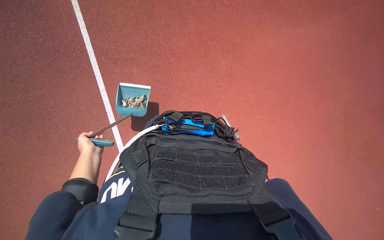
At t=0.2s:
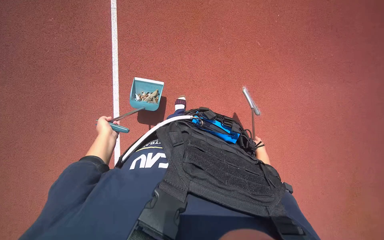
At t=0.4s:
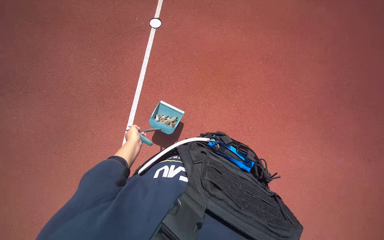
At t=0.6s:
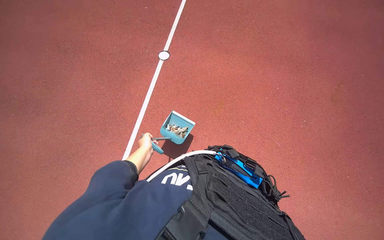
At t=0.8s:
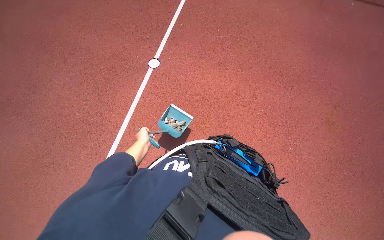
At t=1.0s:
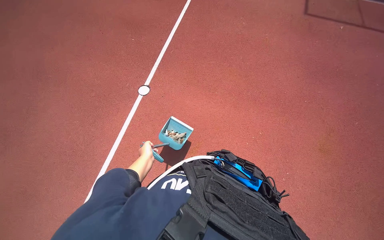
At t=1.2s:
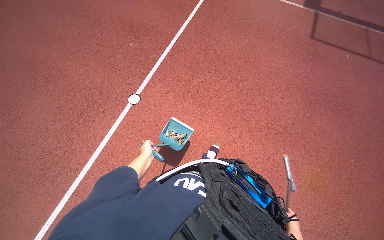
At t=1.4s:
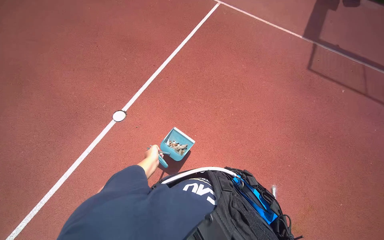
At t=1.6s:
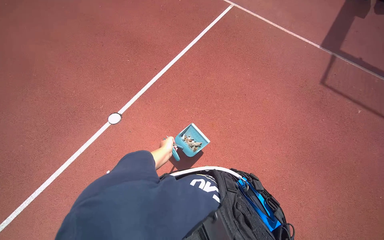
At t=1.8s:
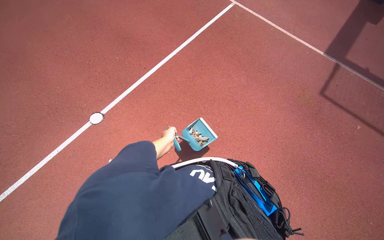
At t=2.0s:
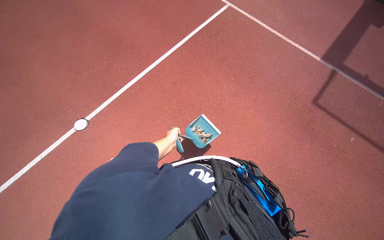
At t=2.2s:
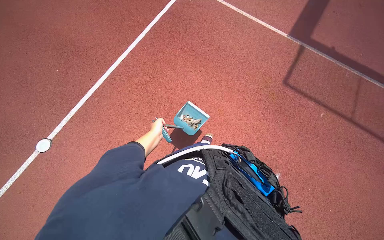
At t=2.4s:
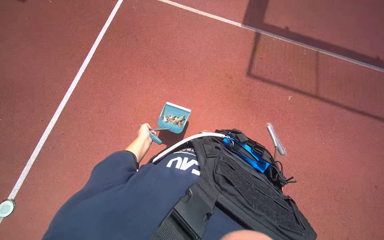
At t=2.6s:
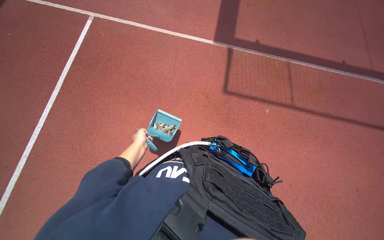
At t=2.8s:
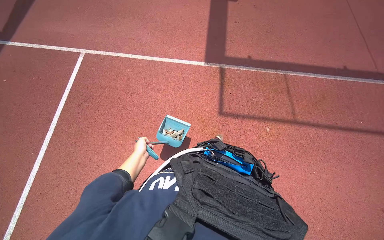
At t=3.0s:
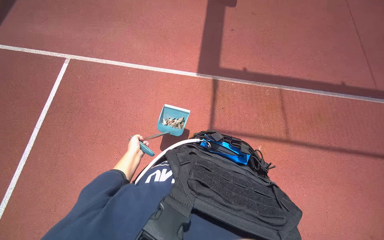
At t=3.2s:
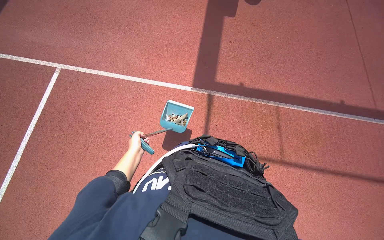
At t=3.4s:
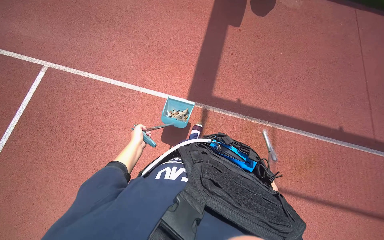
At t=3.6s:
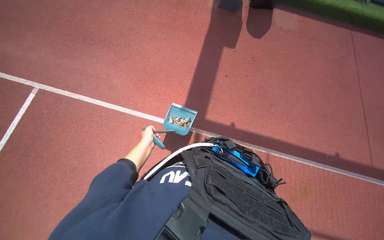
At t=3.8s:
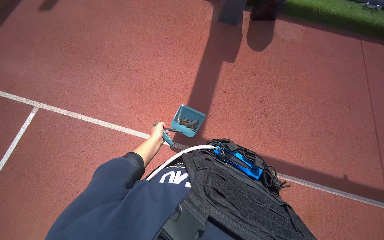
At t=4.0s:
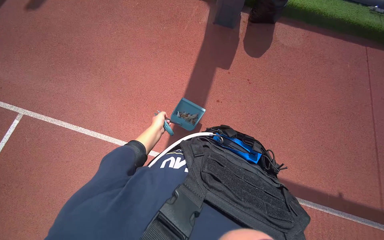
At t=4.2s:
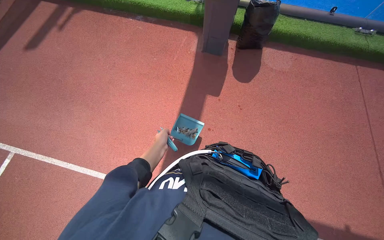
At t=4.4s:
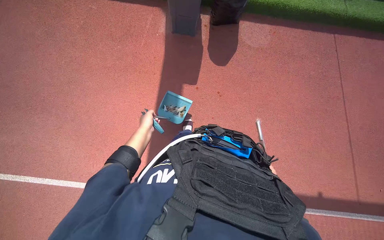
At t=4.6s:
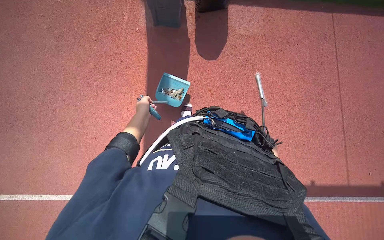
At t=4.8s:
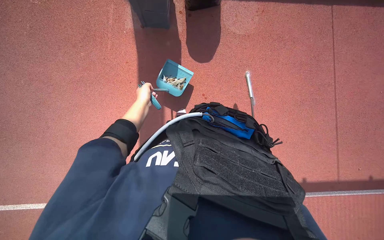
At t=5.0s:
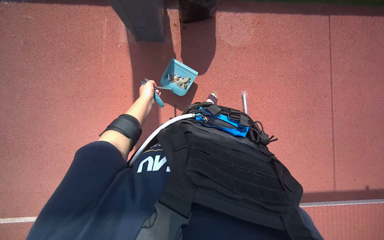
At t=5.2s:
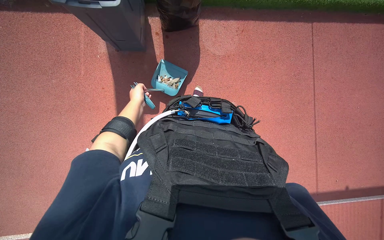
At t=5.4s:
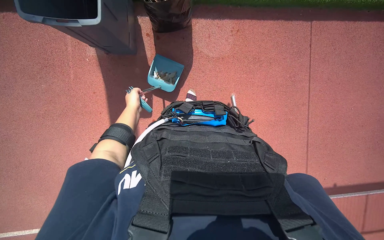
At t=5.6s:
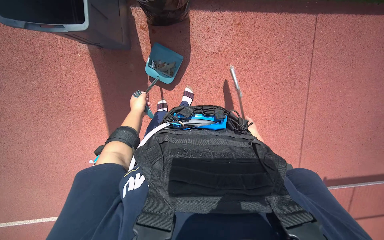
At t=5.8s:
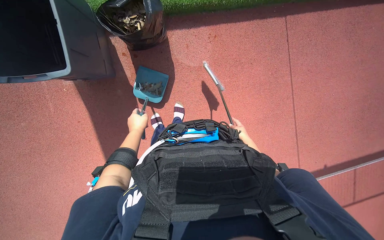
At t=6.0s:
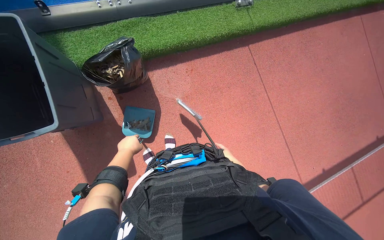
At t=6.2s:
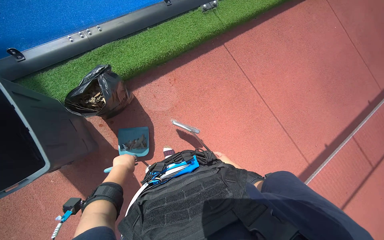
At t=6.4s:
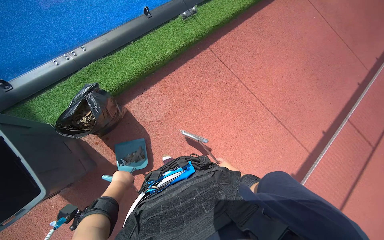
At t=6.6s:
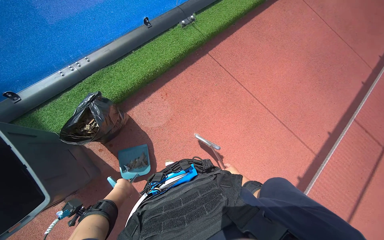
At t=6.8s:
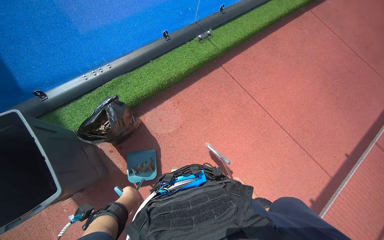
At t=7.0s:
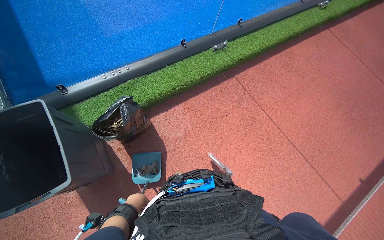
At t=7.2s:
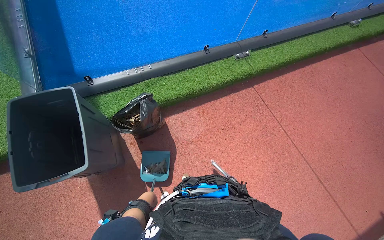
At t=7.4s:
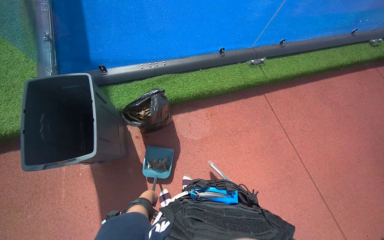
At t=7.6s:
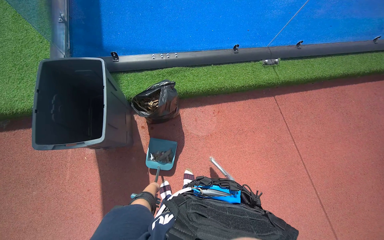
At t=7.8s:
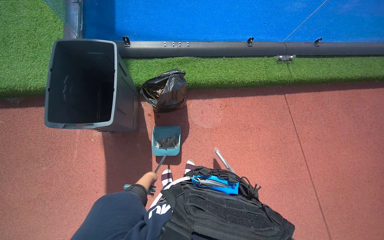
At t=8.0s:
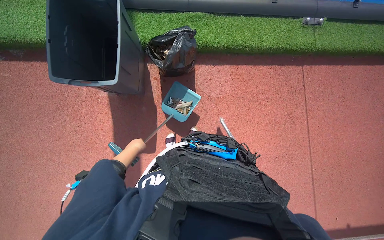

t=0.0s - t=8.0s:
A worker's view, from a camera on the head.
Job: sweeping floor.
The whole recording: Sweeping and collecting debris from ground. The worker sweeps debris from the ground using a broom and collects it into a dustpan.
t=1.6s - t=3.2s: The head travels some 1.5 m. The wearer looks some 15 degrees further downward.
t=3.2s - t=4.8s: The head travels some 1 m. The camera pitches downward, by some 15 degrees.
t=4.8s - t=6.4s: The camera pitches upward, by about 15 degrees. Everything in view rotates about 40 degrees counterclockwise.
t=6.4s - t=8.0s: The head rotates roughly 40 degrees to the left.

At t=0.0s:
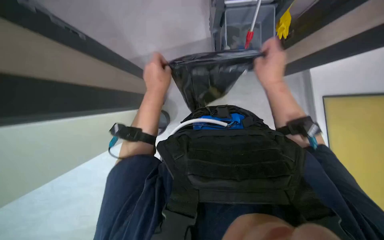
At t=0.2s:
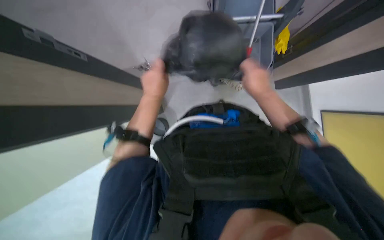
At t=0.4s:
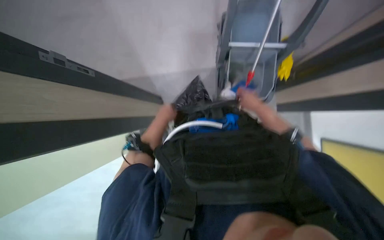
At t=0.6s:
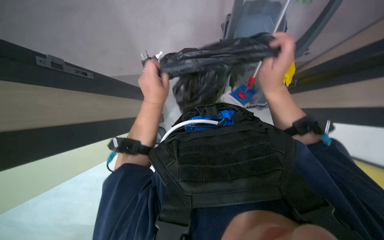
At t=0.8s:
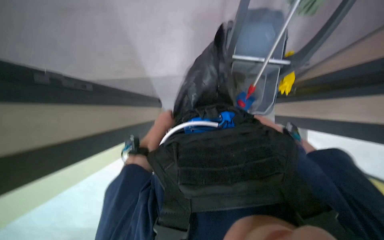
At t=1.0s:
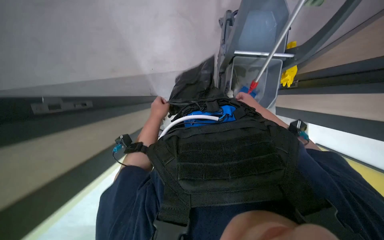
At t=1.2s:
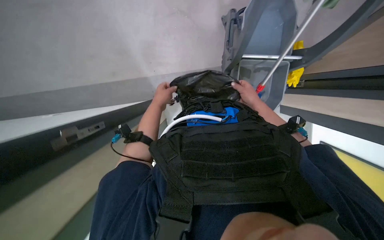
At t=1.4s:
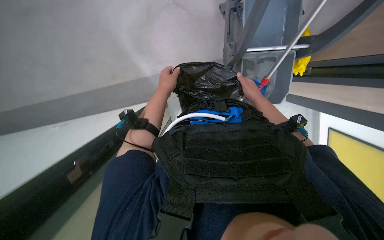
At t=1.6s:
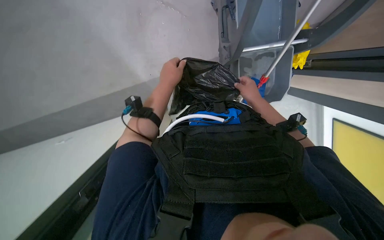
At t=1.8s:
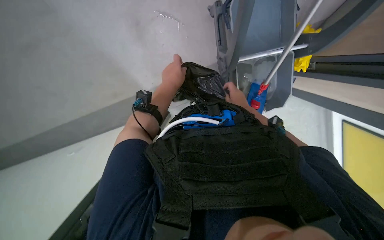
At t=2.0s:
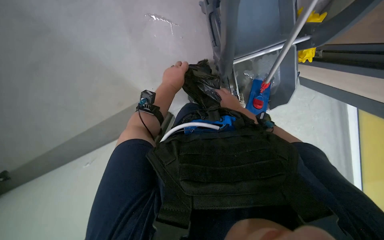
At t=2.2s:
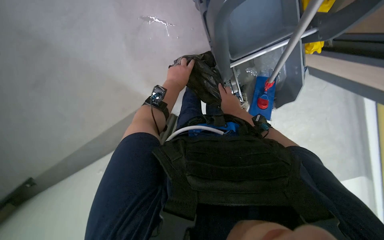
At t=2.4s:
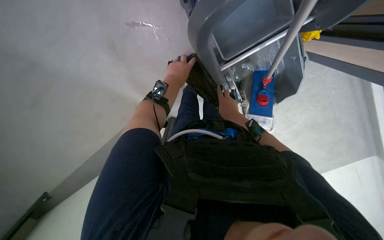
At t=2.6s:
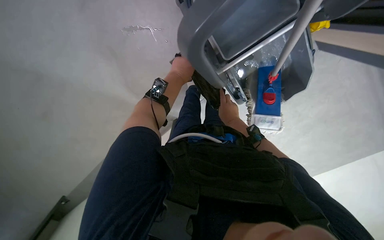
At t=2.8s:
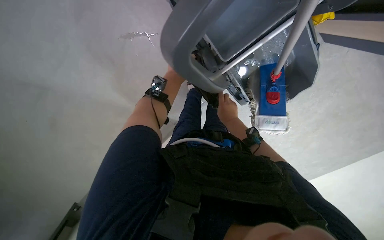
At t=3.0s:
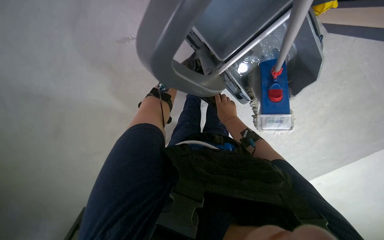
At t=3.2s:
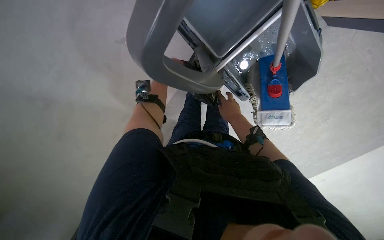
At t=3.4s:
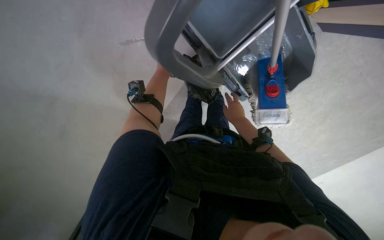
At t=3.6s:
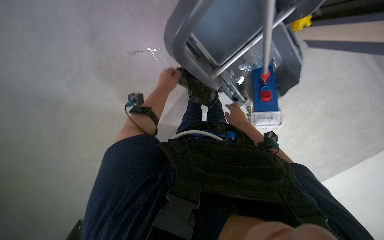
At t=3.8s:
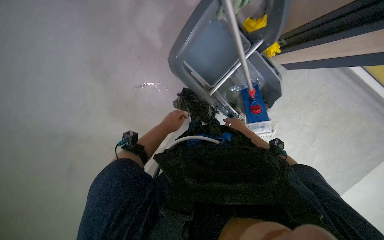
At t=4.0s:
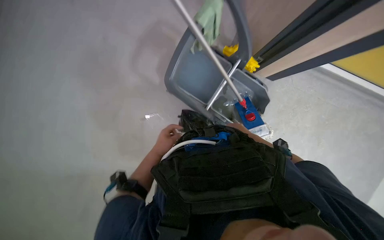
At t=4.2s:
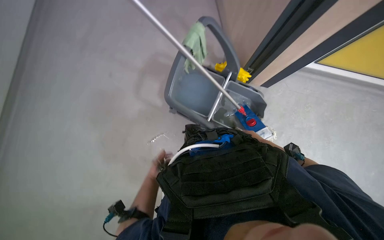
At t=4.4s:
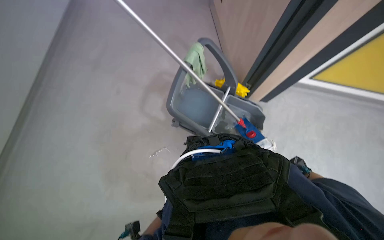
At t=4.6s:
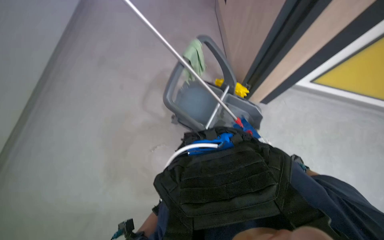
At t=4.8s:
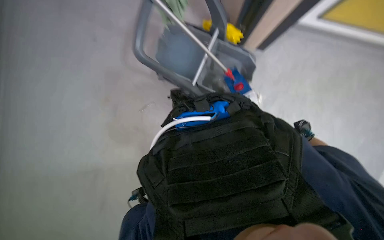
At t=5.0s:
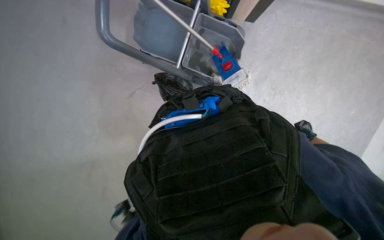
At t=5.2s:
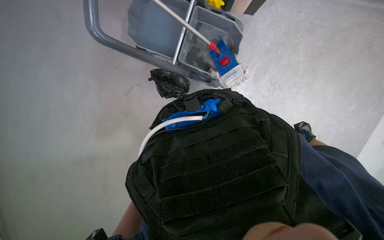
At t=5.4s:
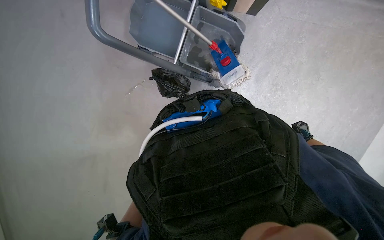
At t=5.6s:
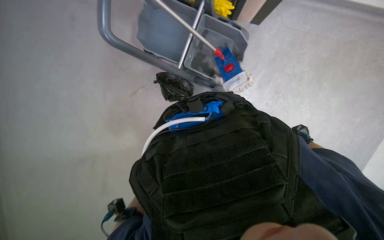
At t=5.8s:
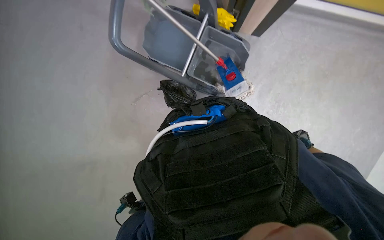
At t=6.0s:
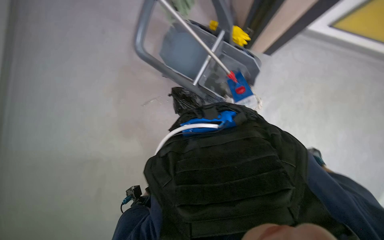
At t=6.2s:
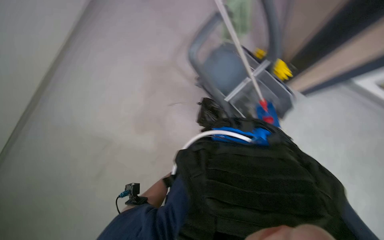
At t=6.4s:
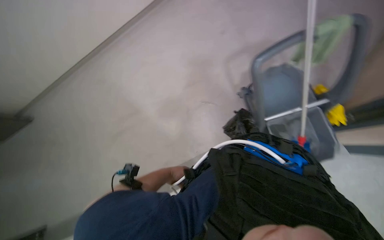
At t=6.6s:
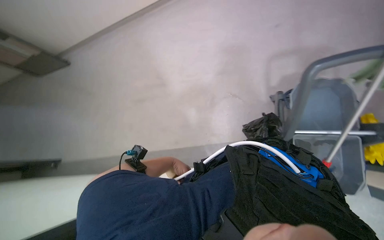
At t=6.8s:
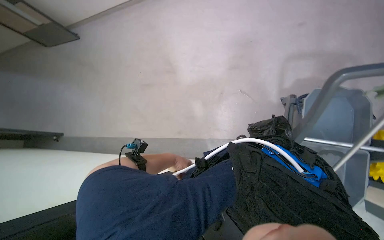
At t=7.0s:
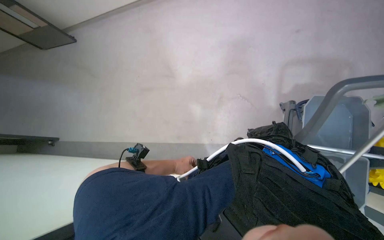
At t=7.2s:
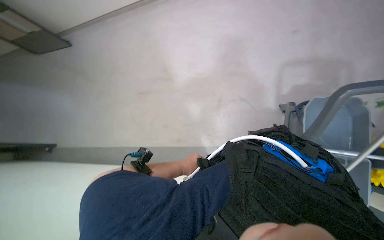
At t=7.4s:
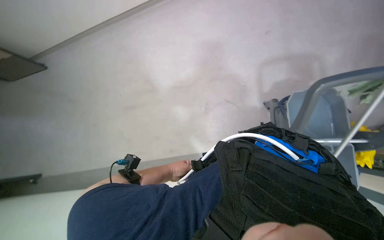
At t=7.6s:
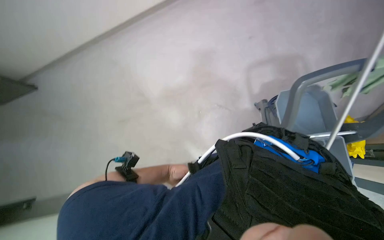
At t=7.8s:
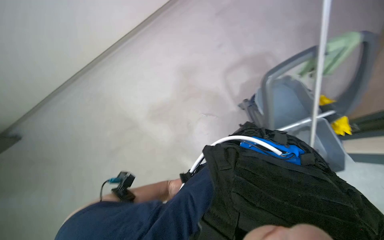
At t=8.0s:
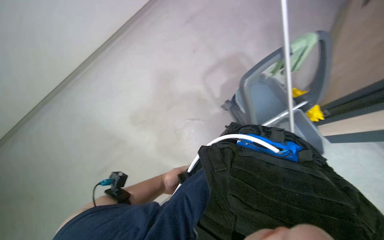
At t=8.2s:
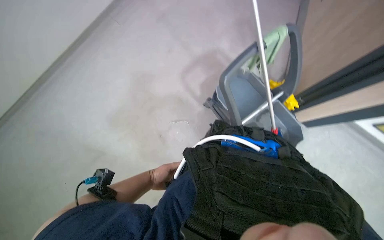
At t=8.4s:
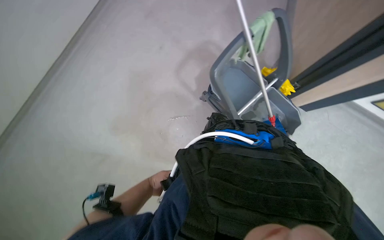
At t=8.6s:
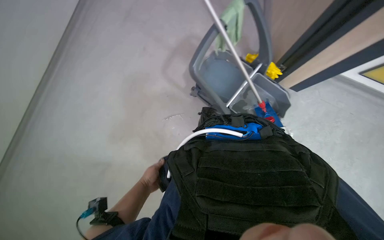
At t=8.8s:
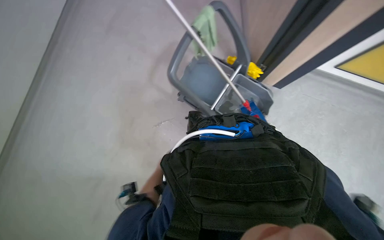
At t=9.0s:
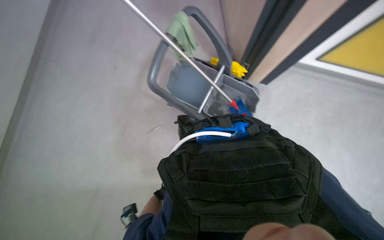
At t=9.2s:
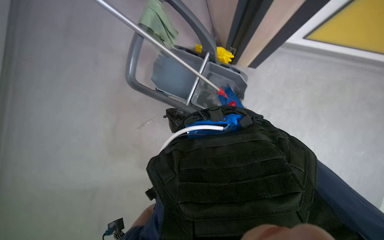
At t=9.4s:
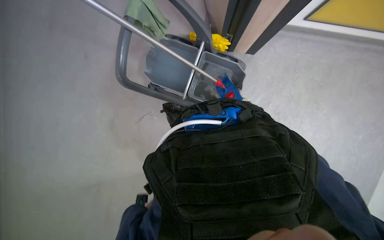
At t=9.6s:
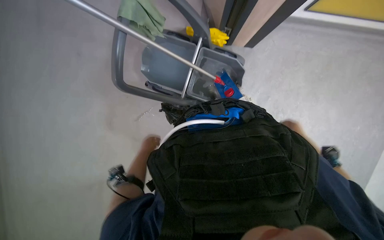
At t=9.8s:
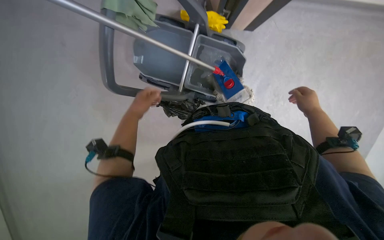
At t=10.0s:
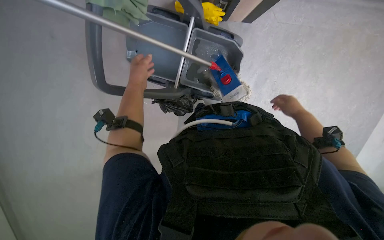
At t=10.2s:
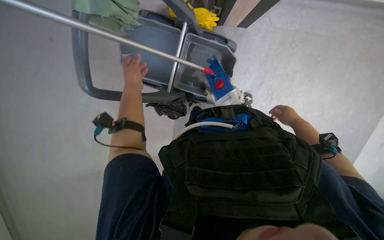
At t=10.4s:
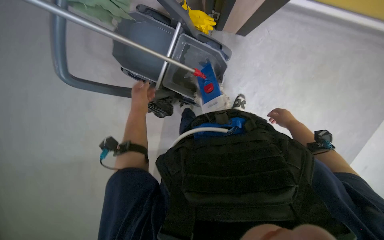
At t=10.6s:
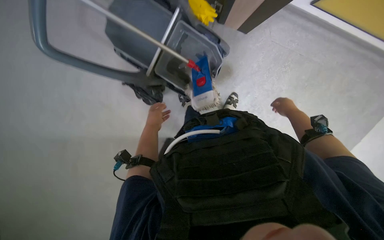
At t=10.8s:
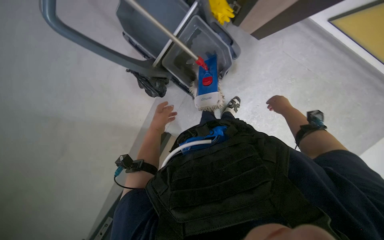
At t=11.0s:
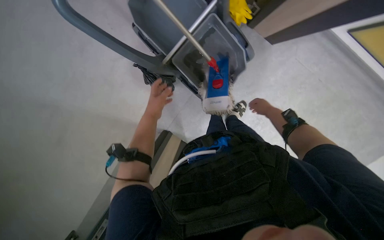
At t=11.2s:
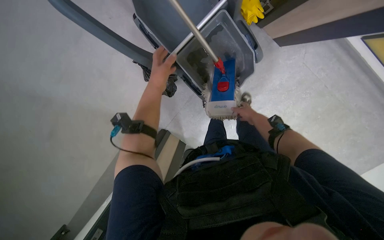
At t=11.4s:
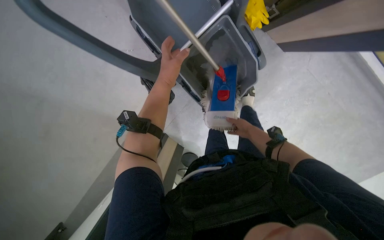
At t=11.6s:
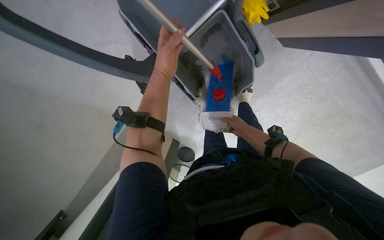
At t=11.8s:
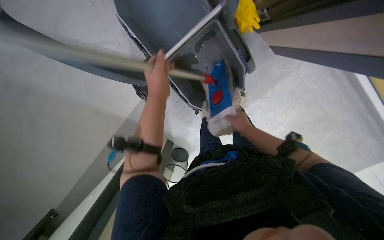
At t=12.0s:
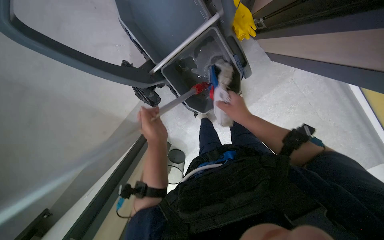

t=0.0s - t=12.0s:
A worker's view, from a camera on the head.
Job: preparing cleaning supplies.
The whole recording: Preparing mop for cleaning. The worker dips and wrings out a mop in a bucket, preparing it for cleaning.
t=0.0s - t=1.6s: The right hand moves nearer and farther over approximately 30 cm, changing direction 3 times.
t=1.6s - t=3.0s: The right hand shifts some 15 cm to the left and down the picture.
t=3.0s - t=4.4s: The head travels approximately 40 cm. The wearer looks about 40 degrees further upward.
t=6.0s - t=7.6s: The head rotates about 55 degrees to the left.
t=7.6s - t=9.0s: The head rotates approximately 55 degrees to the right.
t=9.0s - t=10.4s: The view tilts approximately 15 degrees downward. The left hand moves up the picture and nearer to the camera, some 25 cm.
t=10.4s - t=12.0s: The scene rotates clockwise by approximately 30 degrees. The right hand heads to the left, covering some 20 cm; the left hand swings up and down the picture, some 20 cm each way, with 2 reversals.
